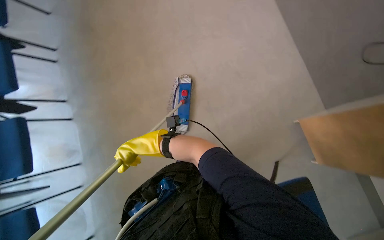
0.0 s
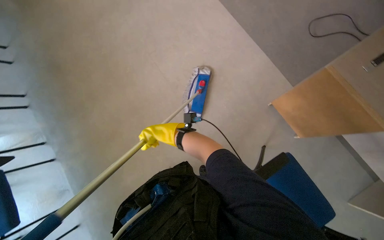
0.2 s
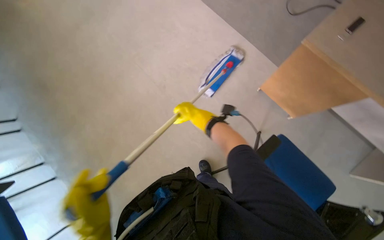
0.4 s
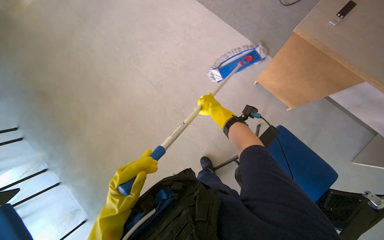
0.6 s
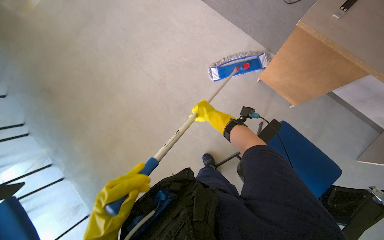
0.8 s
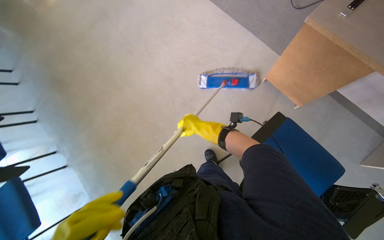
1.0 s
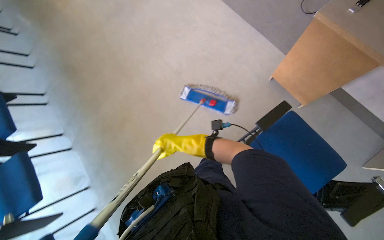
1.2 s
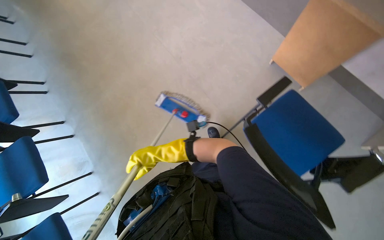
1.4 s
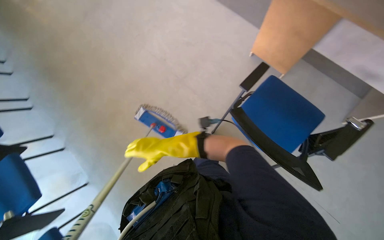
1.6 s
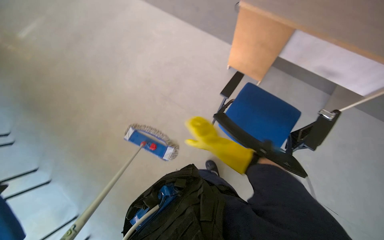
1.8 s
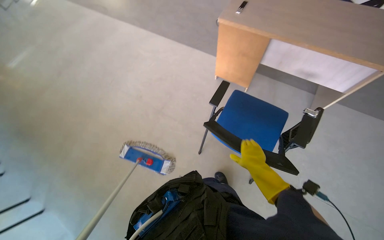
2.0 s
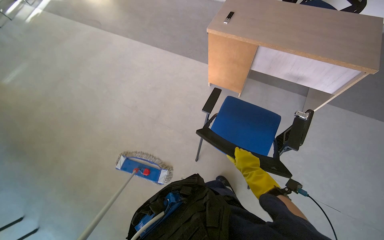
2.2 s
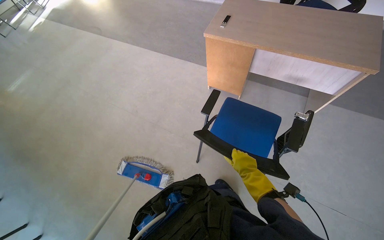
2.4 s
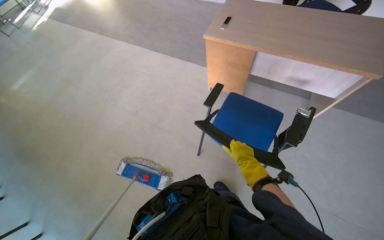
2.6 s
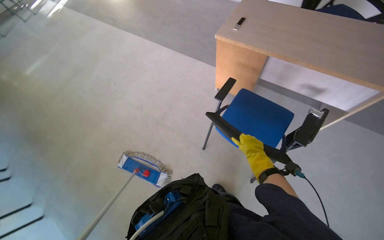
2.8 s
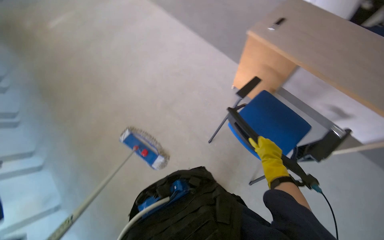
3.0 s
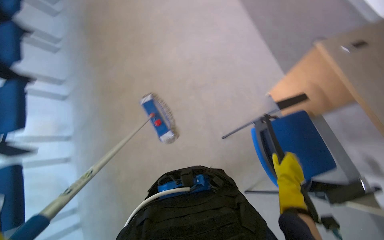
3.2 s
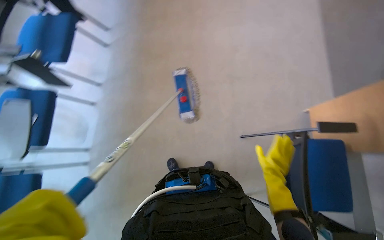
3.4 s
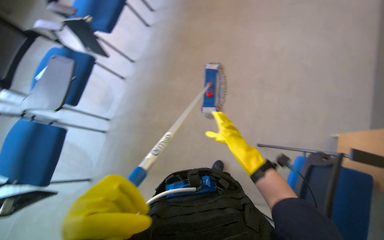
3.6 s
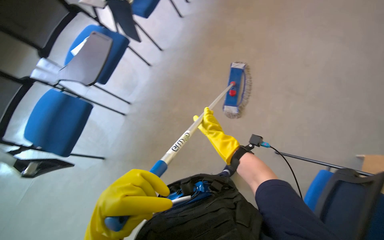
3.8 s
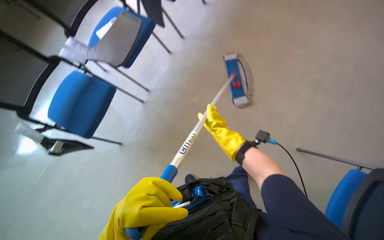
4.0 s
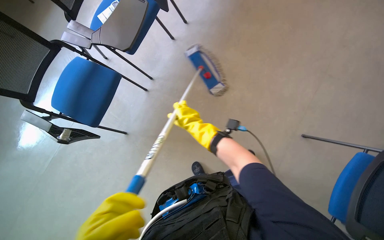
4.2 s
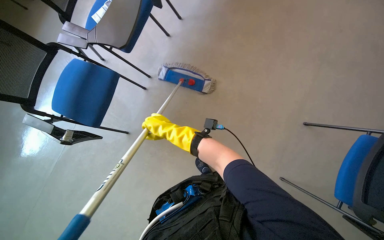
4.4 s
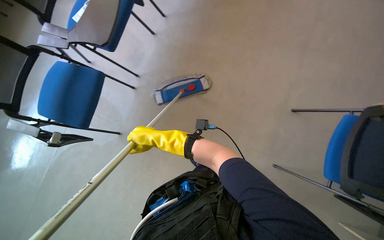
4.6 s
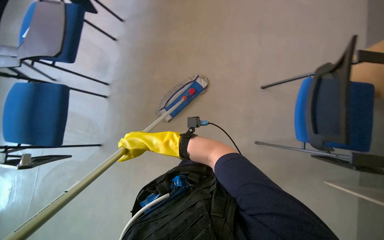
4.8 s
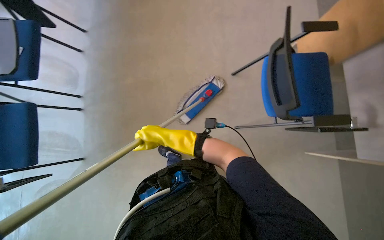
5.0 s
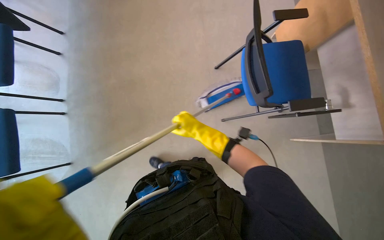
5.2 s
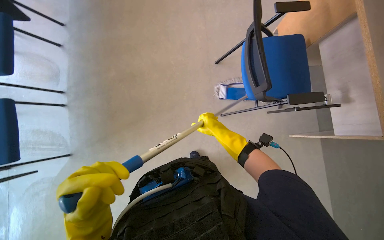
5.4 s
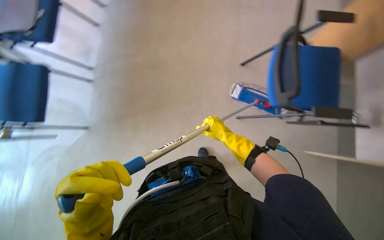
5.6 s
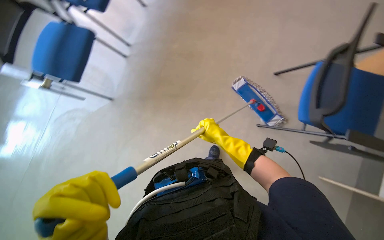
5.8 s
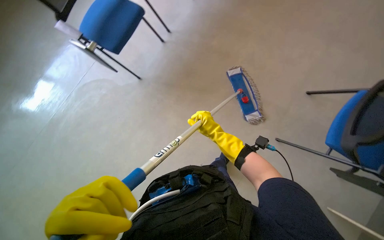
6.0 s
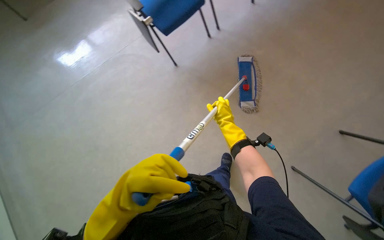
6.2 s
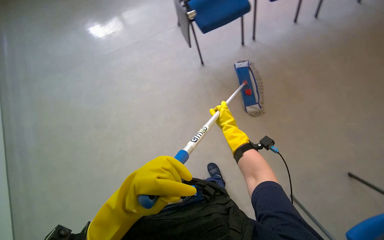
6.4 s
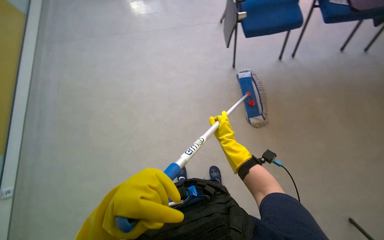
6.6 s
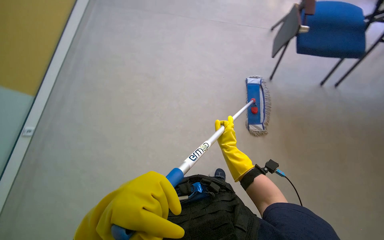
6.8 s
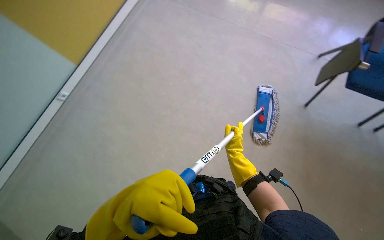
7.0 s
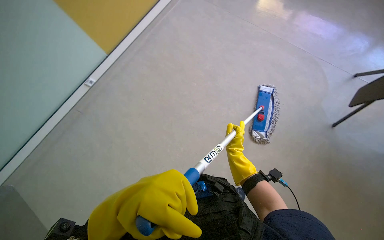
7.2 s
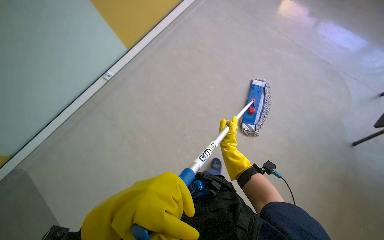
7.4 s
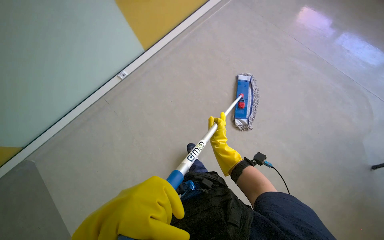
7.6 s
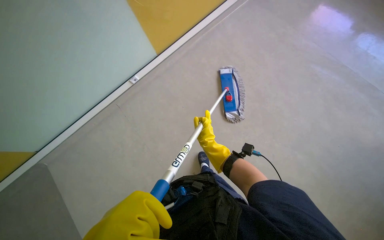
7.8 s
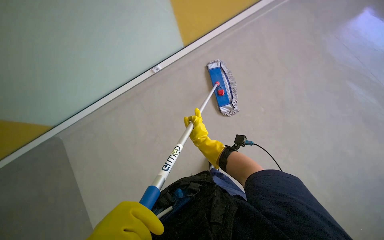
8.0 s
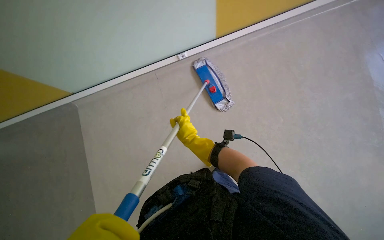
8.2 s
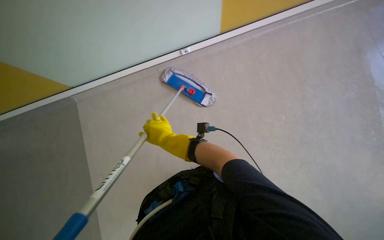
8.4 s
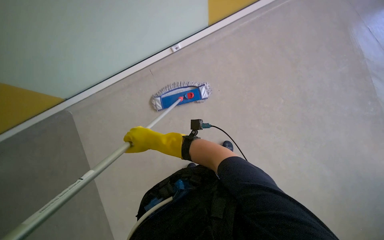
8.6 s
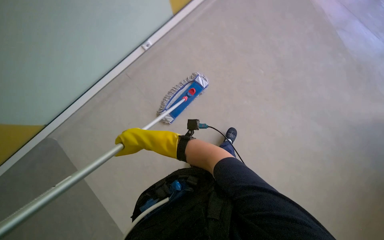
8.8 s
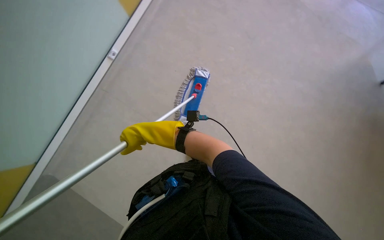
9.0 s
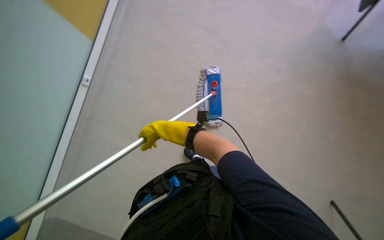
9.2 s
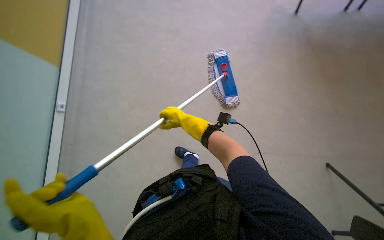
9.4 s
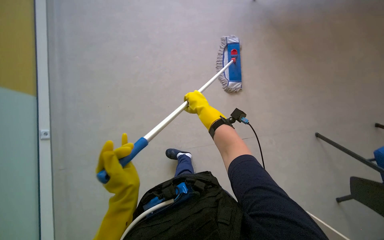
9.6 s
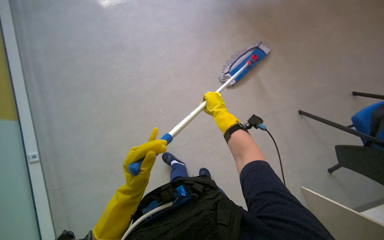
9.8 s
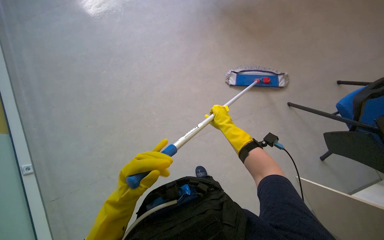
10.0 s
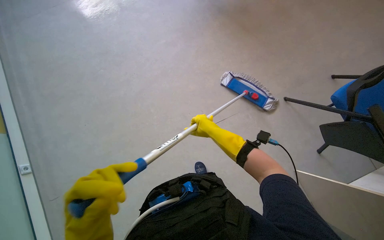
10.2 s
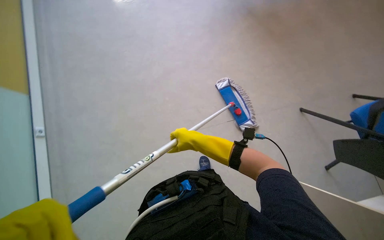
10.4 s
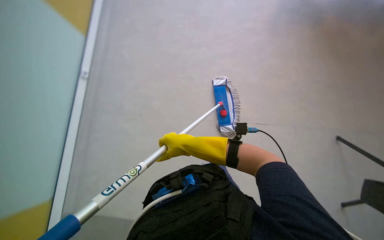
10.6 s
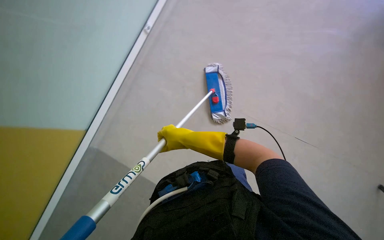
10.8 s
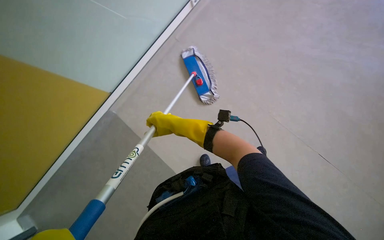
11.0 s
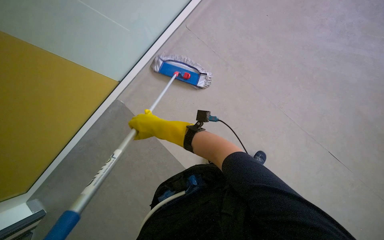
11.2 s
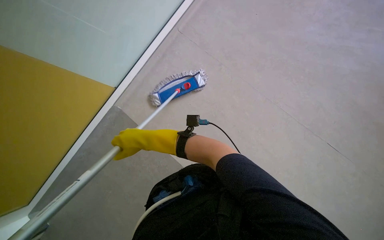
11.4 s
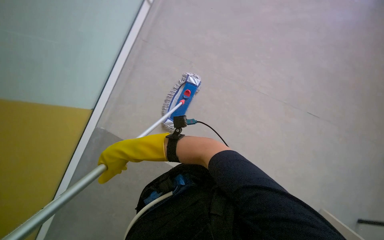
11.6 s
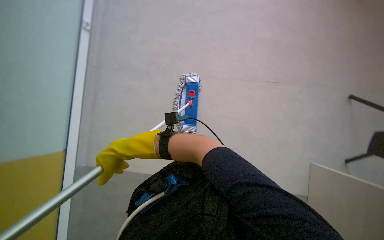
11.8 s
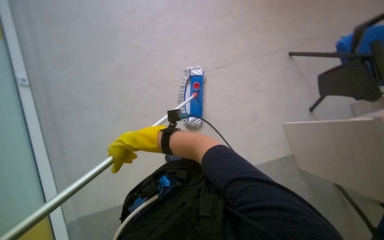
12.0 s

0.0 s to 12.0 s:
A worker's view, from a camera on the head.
Job: mopping floor.
The whole recording: Mopping floor. The worker mops the floor with a long-handled mop.
0.0 to 1.6 s: Everything in view rotates roughly 30 degrees counterclockwise.
1.6 to 3.0 s: The right hand goes roughly 50 cm to the right.
3.0 to 4.4 s: The camera travels some 40 cm. The wearer's head swings about 70 degrees to the left. The wearer looks roughly 20 degrees further downward.
6.0 to 7.6 s: The head turns to the left by some 35 degrees.
9.0 to 10.4 s: The right hand goes approximately 10 cm to the right.
10.4 to 12.0 s: The wearer's head swings approximately 35 degrees to the right. The view tilts about 15 degrees downward.

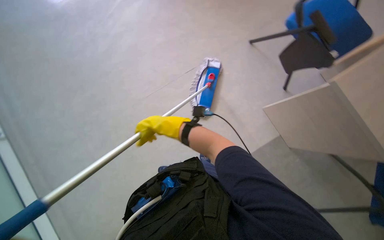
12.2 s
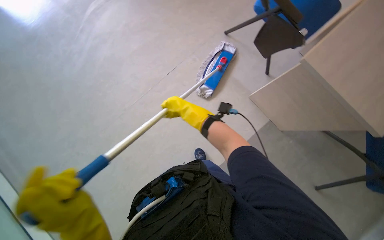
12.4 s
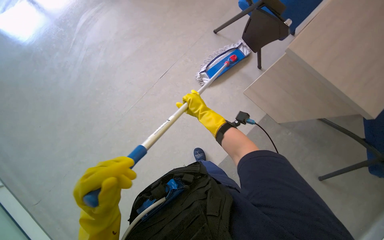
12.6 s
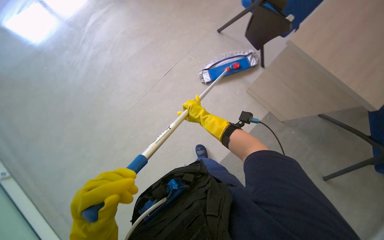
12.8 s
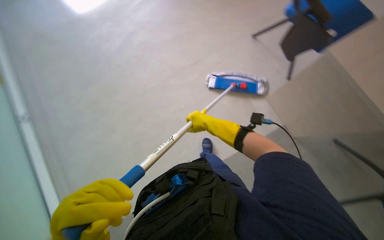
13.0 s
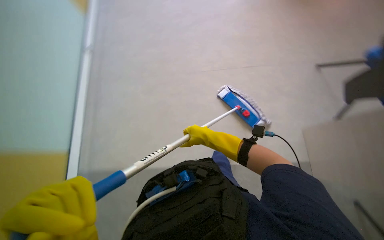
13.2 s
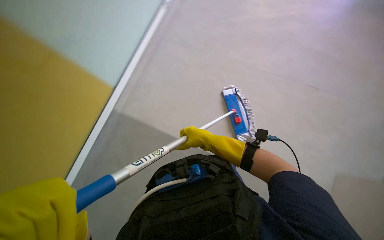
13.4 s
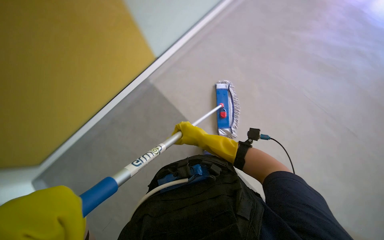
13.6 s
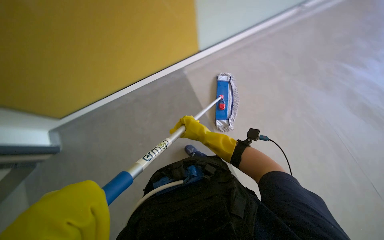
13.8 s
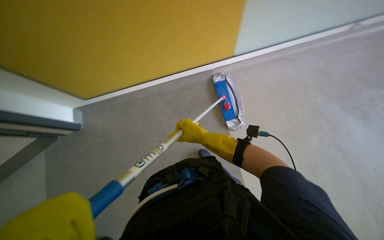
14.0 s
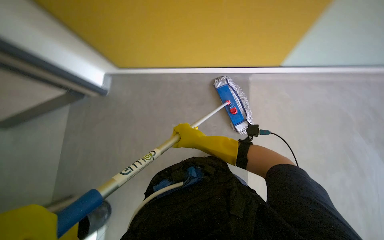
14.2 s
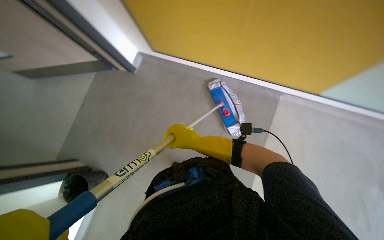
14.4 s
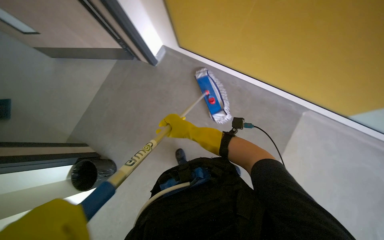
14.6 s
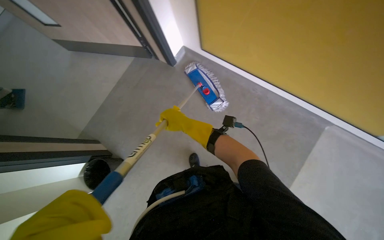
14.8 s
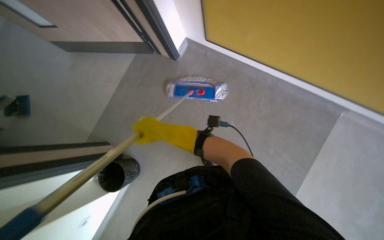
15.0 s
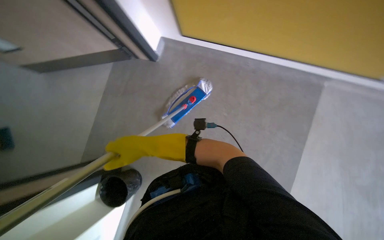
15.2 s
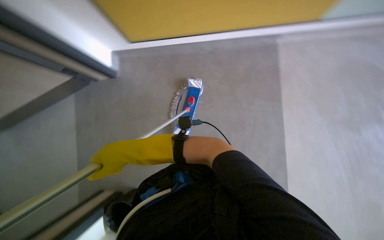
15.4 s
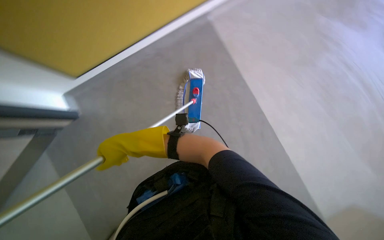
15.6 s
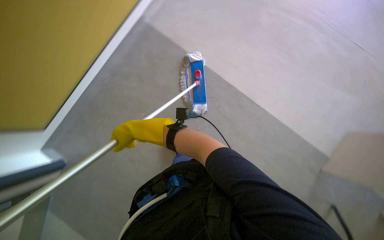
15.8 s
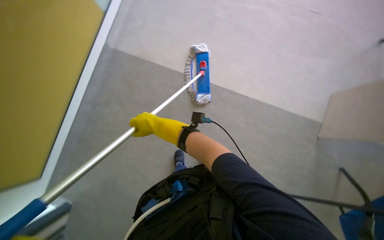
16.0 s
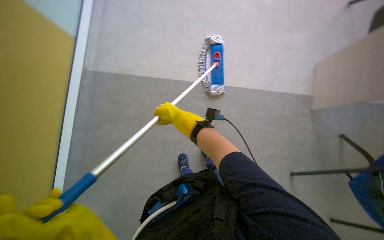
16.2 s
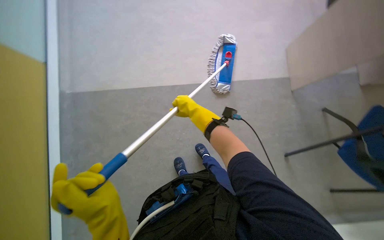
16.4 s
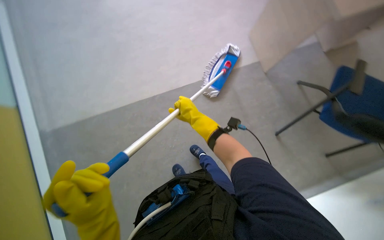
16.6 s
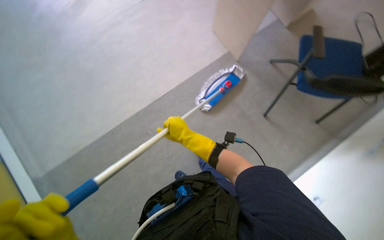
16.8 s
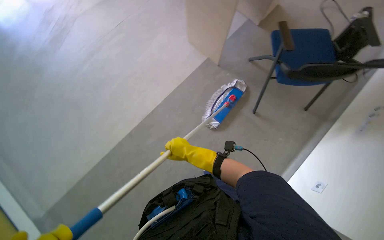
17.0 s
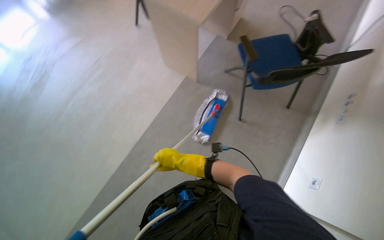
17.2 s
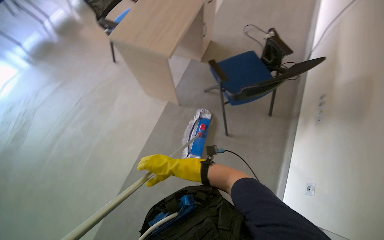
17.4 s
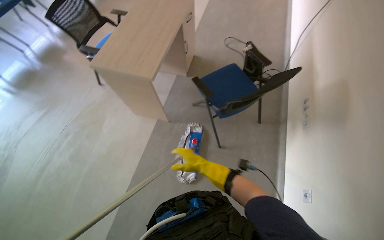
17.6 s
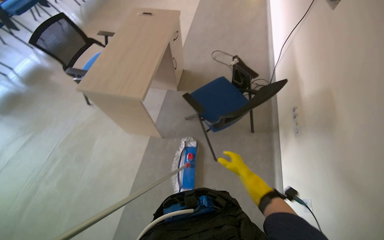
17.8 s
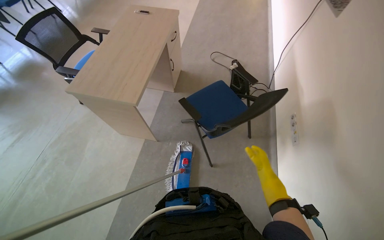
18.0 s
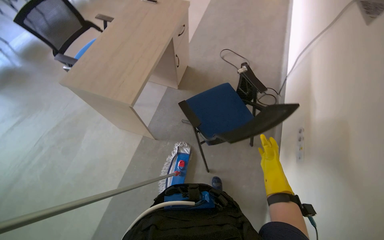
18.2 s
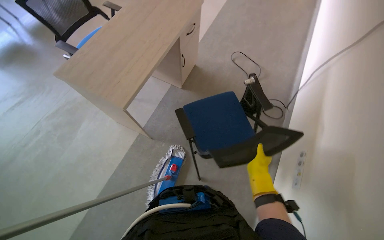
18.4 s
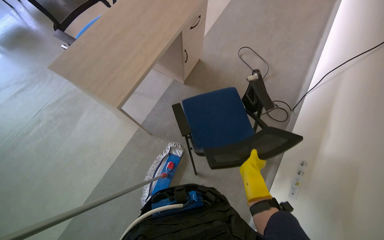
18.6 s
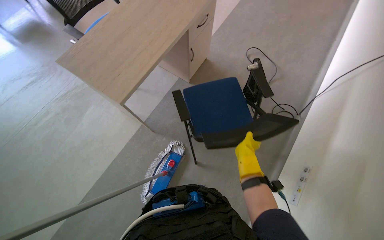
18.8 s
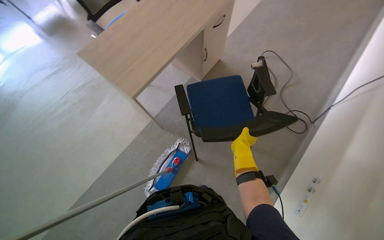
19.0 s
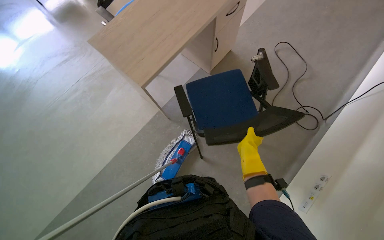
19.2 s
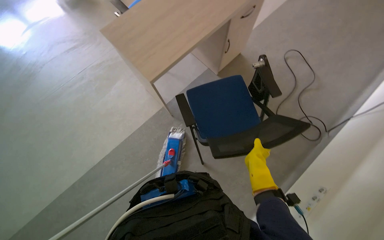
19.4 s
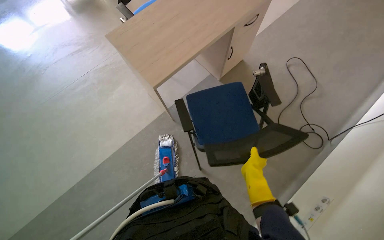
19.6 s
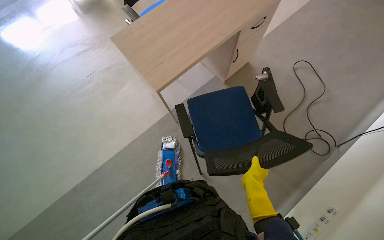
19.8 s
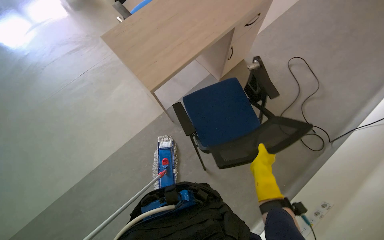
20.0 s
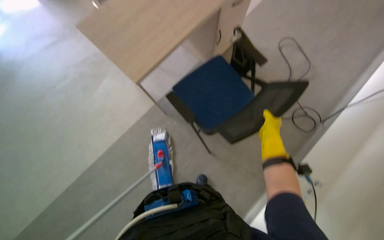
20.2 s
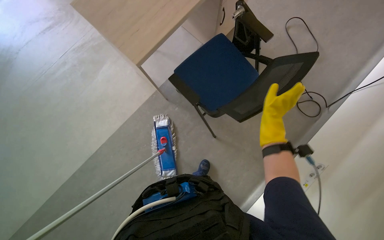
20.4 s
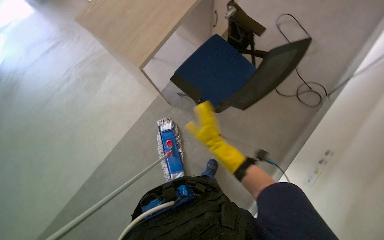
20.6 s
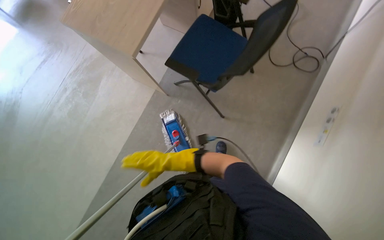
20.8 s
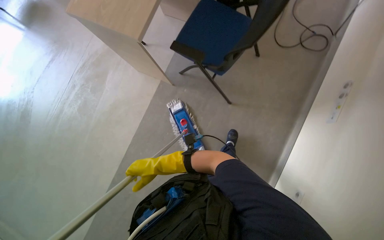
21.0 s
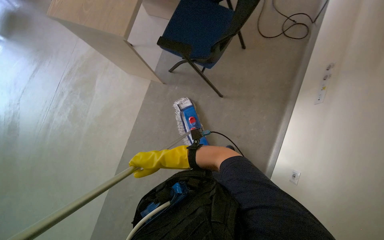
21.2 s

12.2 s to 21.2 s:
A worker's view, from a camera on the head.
Job: mopping floor.
The whole recording: Mopping floor. The worker mops the floor with a long-handled mop.
12.2 to 13.8 s: The right hand moves to the right, about 10 cm.
13.8 to 15.2 s: The right hand shifts roughly 20 cm to the left.
16.6 to 18.2 s: The wearer looks some 55 degrees further to the right. The camera pitches upward, by roughly 40 degrees.
18.2 to 19.8 s: The head turns to the left by some 30 degrees. The right hand goes up the picture and returns, about 20 cm each way.
19.8 to 21.2 s: Everything in view rotates approximately 30 degrees counterclockwise. The right hand moves to the left, approximately 50 cm.
